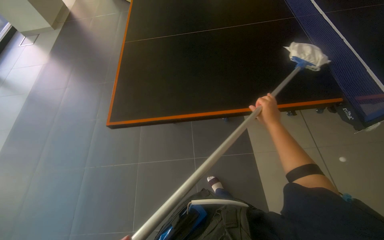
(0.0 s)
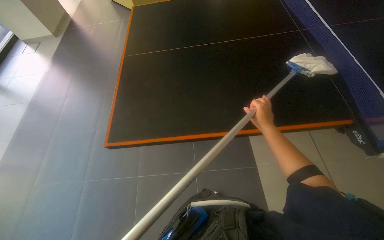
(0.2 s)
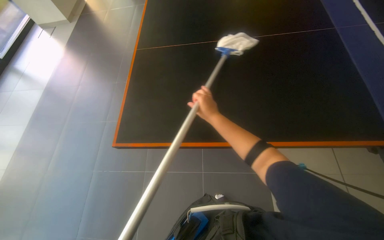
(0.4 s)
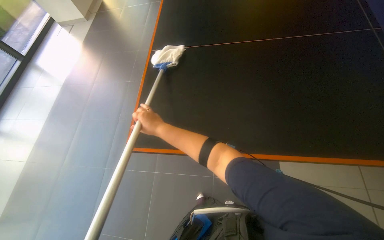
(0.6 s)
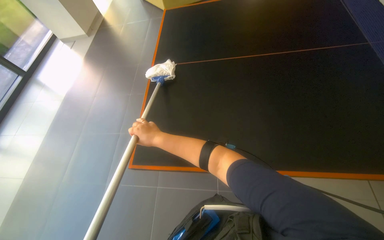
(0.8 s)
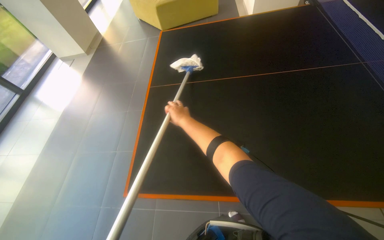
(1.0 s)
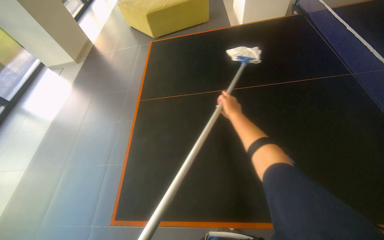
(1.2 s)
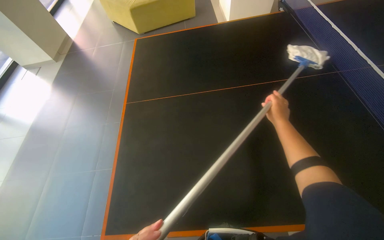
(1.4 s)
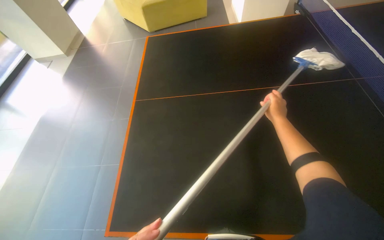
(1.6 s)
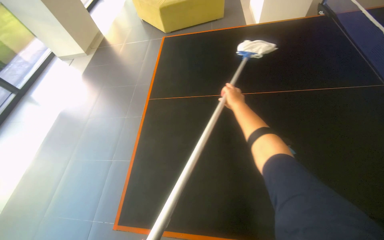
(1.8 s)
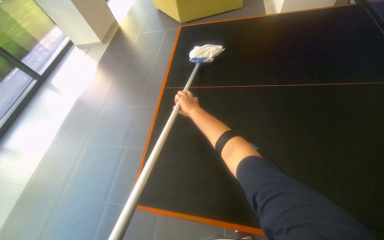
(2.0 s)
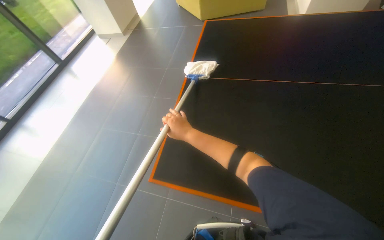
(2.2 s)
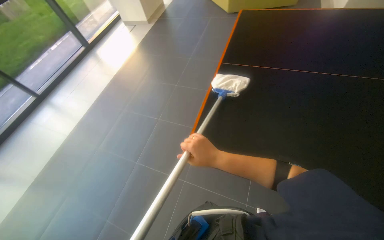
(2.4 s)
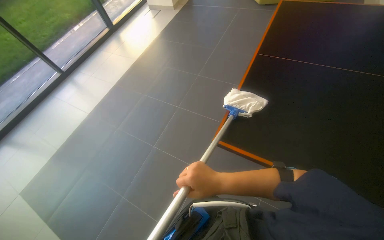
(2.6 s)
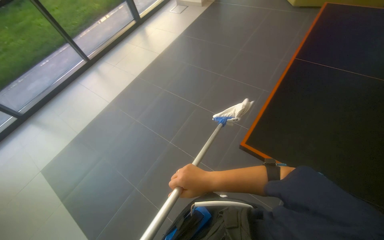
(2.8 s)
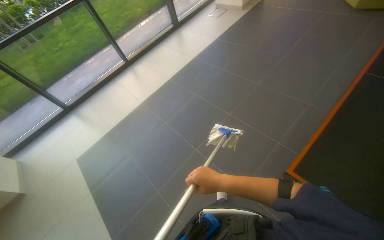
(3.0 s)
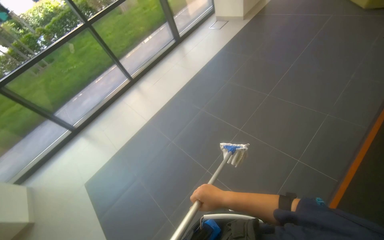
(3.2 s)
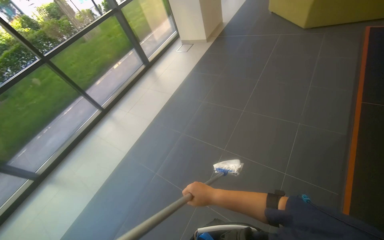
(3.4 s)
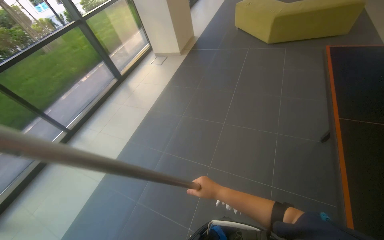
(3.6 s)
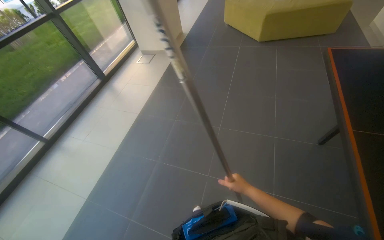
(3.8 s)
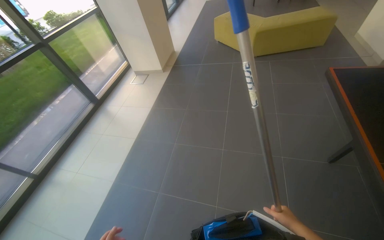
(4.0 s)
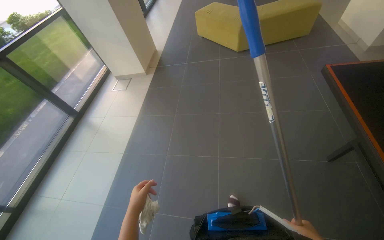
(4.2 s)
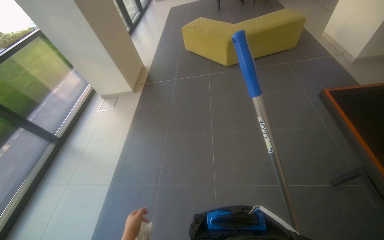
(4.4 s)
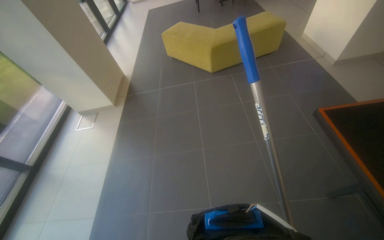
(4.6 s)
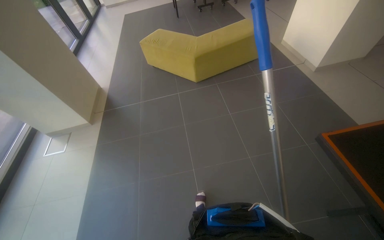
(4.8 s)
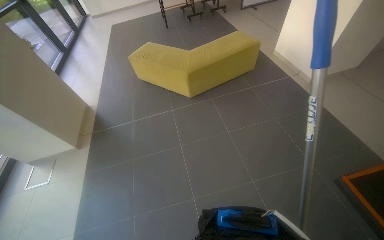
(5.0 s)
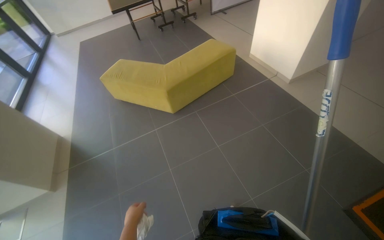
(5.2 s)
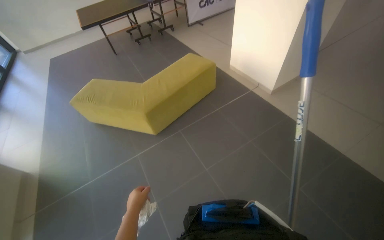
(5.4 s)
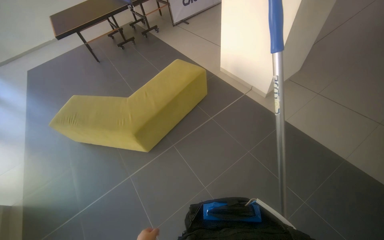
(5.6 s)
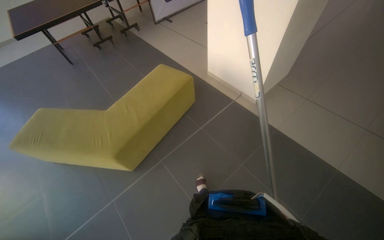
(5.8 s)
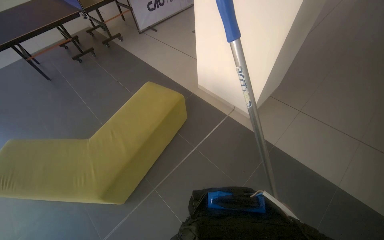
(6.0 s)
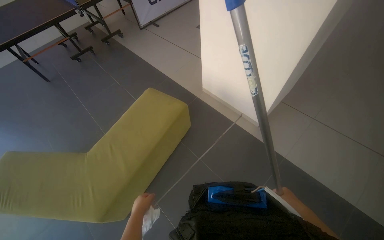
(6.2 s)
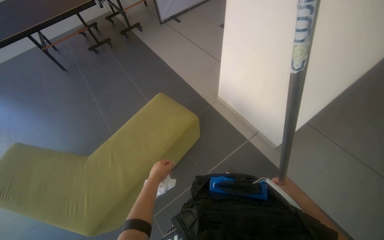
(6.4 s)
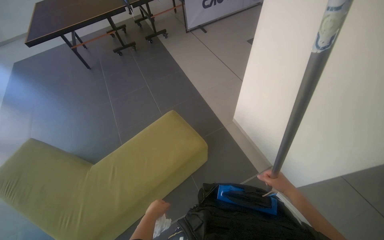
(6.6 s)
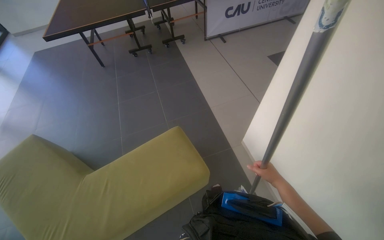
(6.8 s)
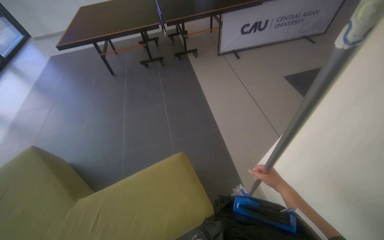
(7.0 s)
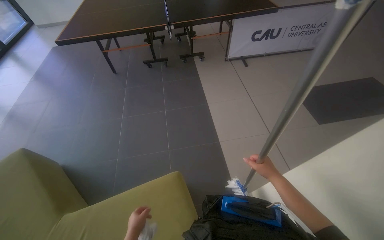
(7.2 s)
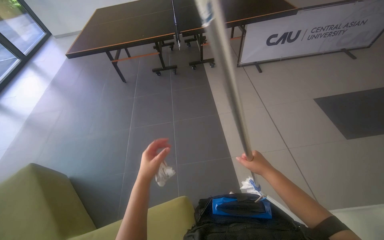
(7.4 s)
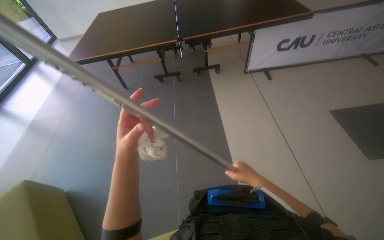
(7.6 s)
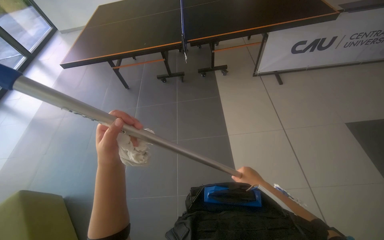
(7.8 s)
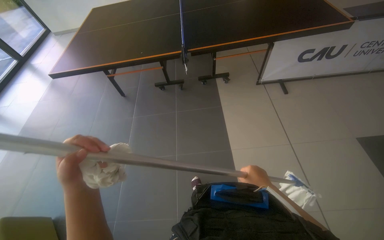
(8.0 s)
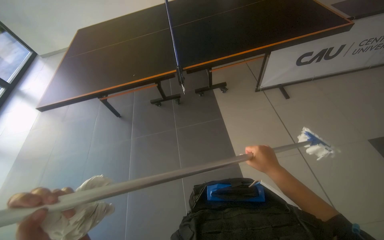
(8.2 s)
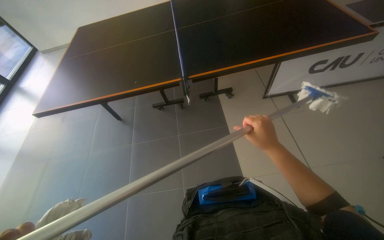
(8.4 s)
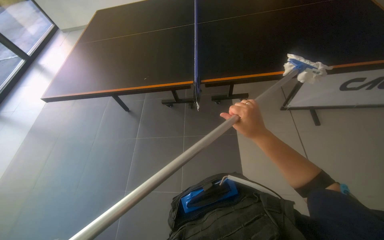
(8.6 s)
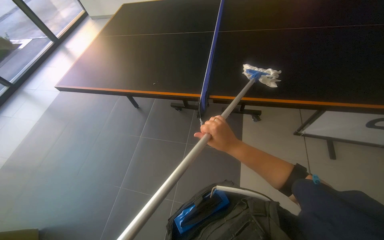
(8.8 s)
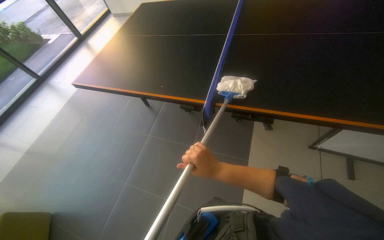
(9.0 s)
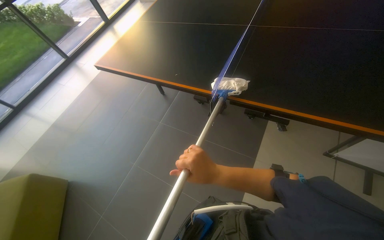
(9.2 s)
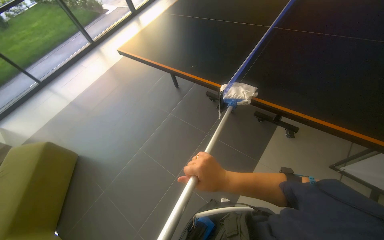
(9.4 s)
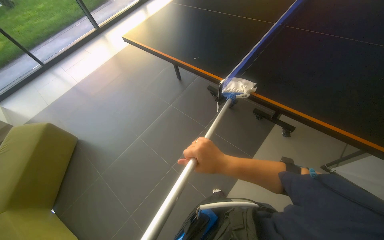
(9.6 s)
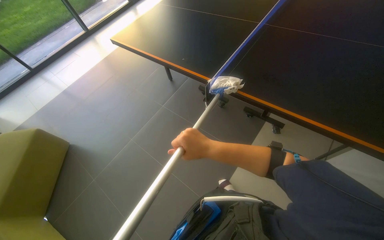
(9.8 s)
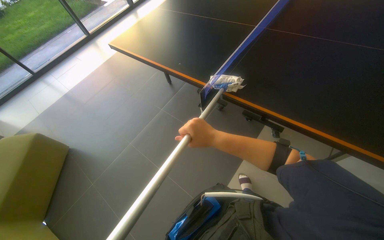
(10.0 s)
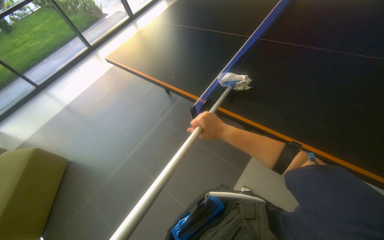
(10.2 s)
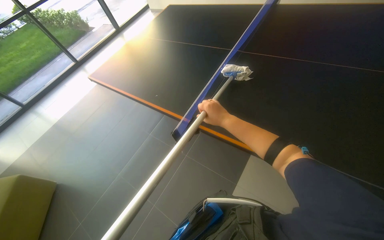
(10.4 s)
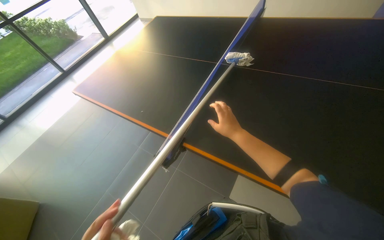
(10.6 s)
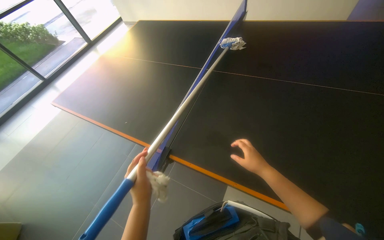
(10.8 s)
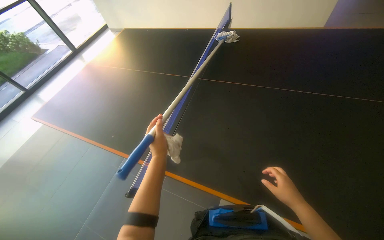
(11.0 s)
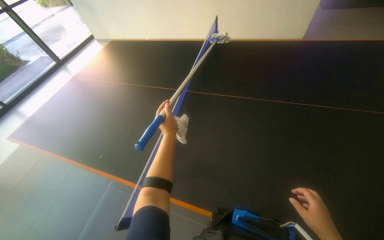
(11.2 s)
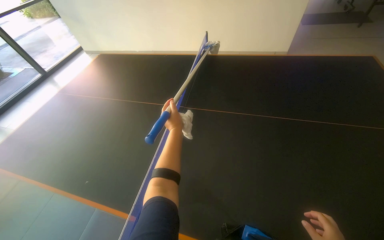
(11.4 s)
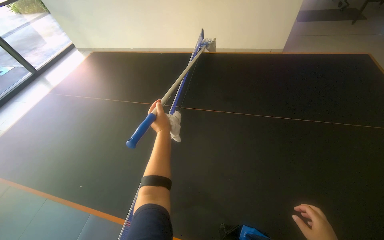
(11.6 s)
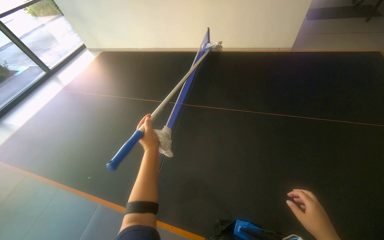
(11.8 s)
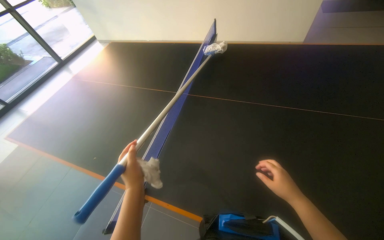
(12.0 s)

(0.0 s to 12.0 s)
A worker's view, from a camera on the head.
Job: wiping surfaces.
The whole recording: Wiping the ping-pong table. The worker wipes the surface of the ping-pong table with a mop.
0.0 s - 1.6 s: The wearer moves approximately 50 cm.
1.6 s - 3.0 s: The wearer moves some 50 cm. The head turns to the left by some 50 degrees.
3.0 s - 4.4 s: The camera travels about 1 m. The wearer looks about 40 degrees further to the right. The view tilts some 15 degrees upward.
4.4 s - 6.0 s: The head travels some 2 m. The wearer's head swings some 50 degrees to the right.
6.0 s - 7.6 s: The camera travels about 1.5 m. The head rotates roughly 40 degrees to the left.
7.6 s - 9.0 s: The camera travels approximately 1 m. The wearer looks roughly 25 degrees further to the left.
9.0 s - 10.4 s: The right hand heads up the picture, covering approximately 20 cm.

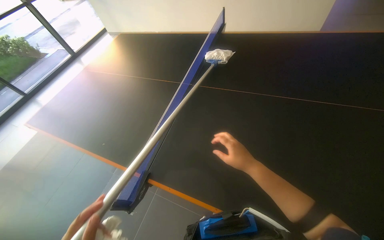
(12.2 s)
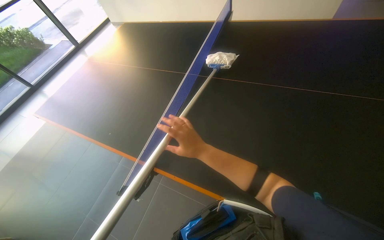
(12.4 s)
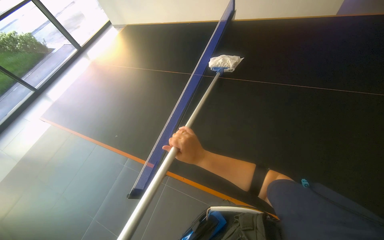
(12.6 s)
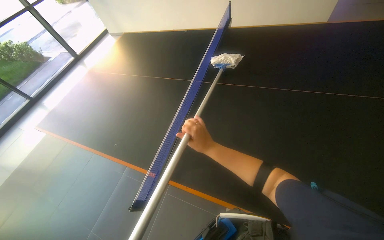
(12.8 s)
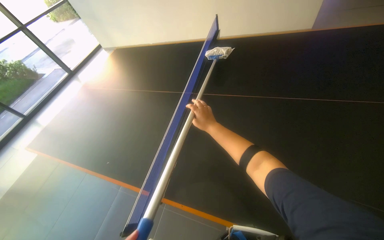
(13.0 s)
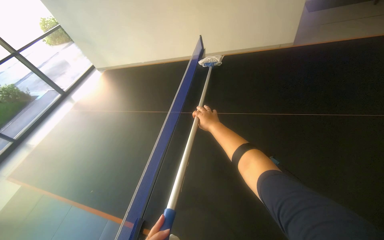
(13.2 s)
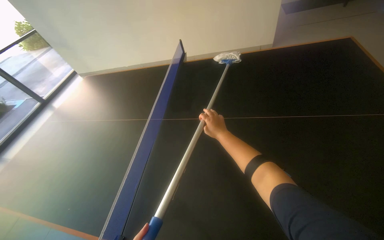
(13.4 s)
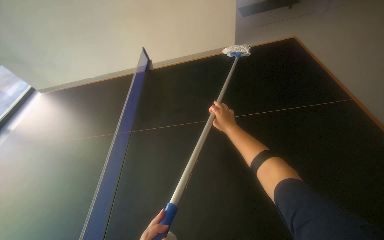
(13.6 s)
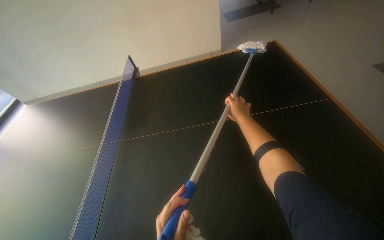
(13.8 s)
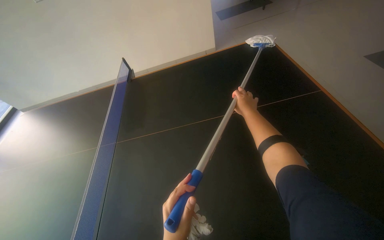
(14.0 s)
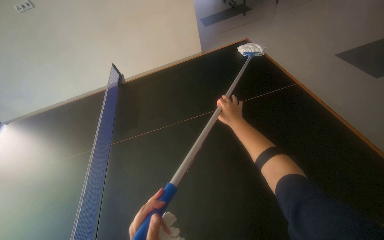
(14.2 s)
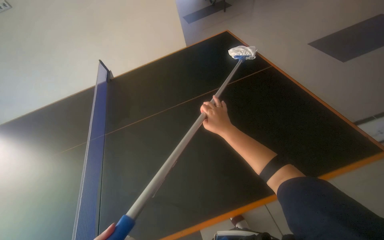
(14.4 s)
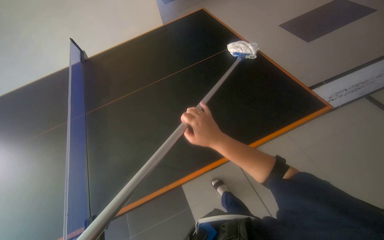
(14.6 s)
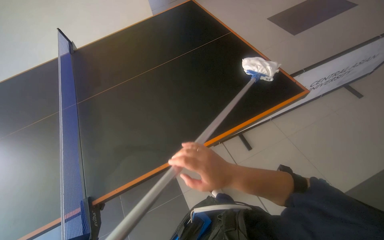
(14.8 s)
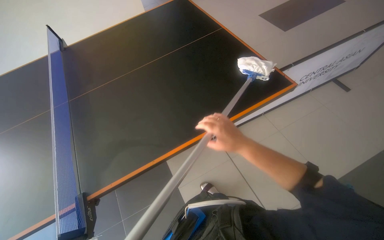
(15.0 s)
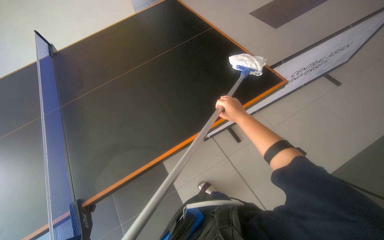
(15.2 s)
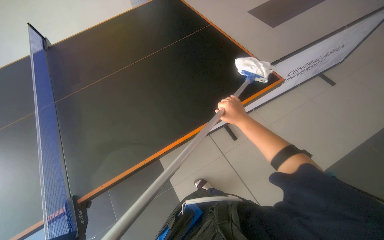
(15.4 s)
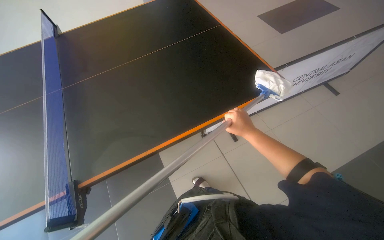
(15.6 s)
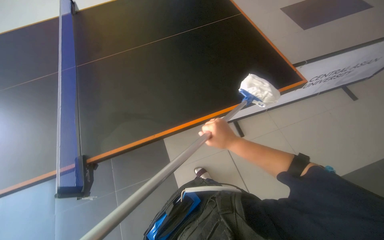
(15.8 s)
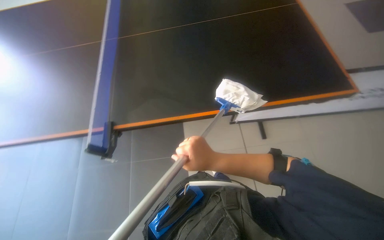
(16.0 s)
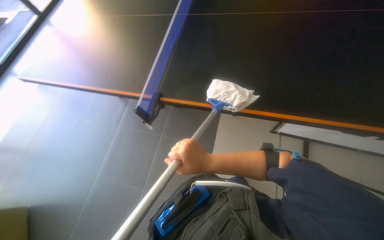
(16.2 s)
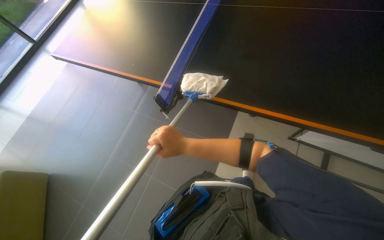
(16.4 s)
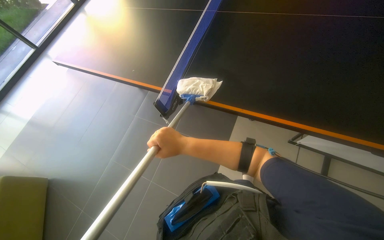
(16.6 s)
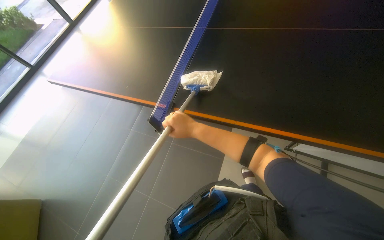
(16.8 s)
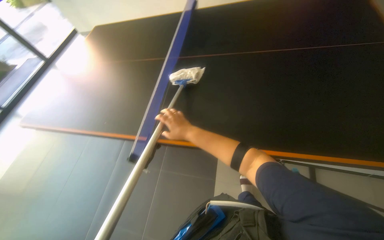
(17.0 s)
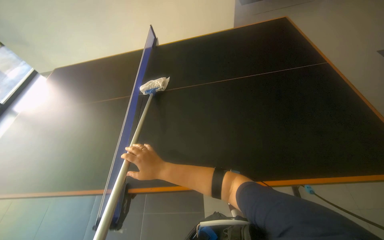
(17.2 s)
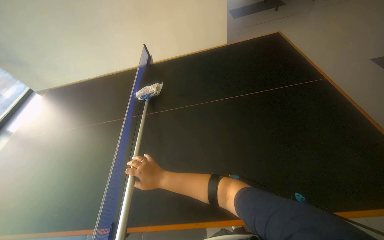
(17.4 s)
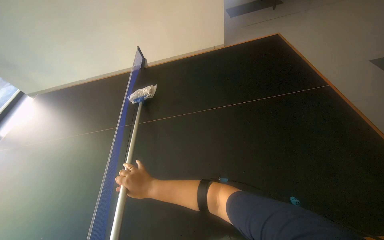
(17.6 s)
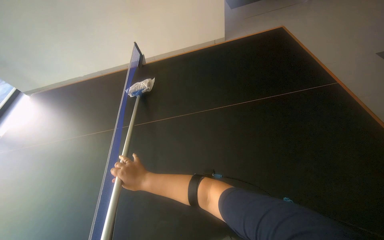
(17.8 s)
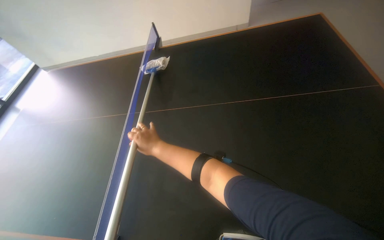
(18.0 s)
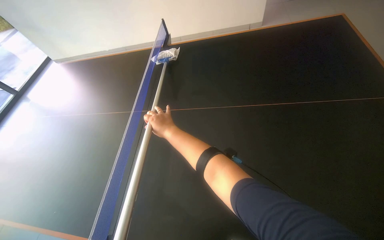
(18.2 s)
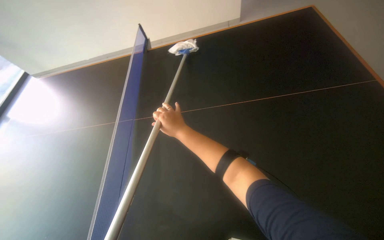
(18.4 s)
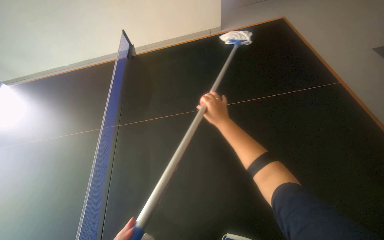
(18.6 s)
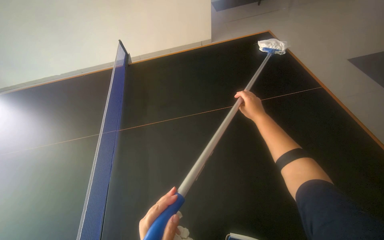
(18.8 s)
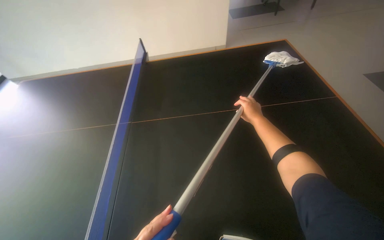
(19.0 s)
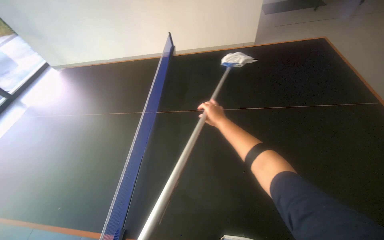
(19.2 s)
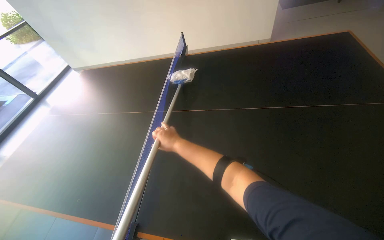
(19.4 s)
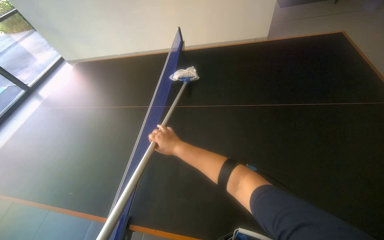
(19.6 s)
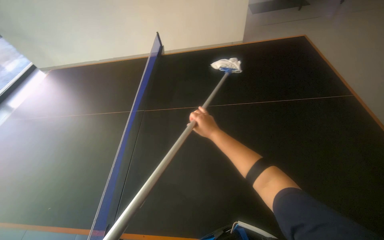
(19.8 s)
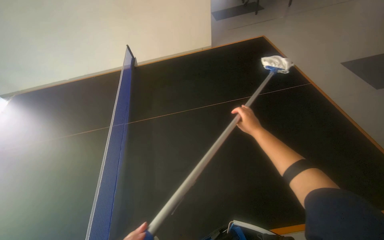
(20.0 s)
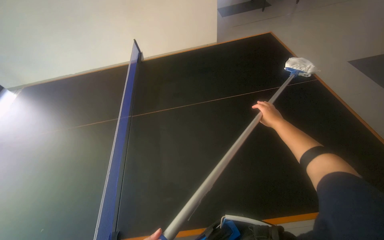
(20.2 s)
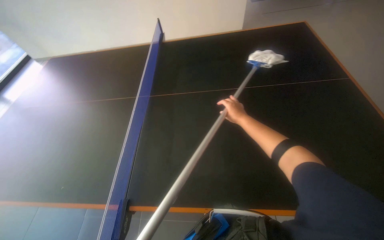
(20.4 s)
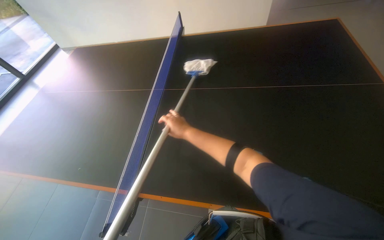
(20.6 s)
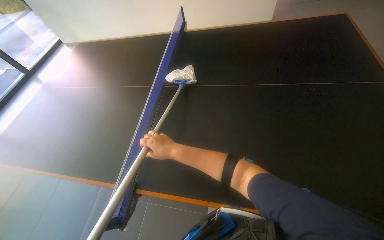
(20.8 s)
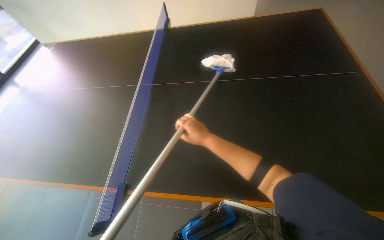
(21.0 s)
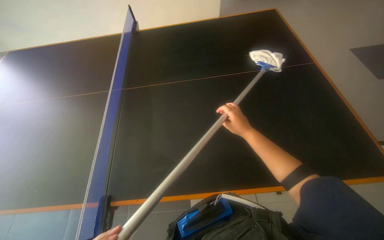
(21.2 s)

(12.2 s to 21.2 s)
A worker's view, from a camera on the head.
Job: wiping surfaces.
The whole recording: Wiping the ping-pong table. The worker wipes the surface of the ping-pong table with a mop.
12.2 s - 13.8 s: The wearer's head swings some 20 degrees to the right. The right hand heads up the picture, covering approximately 25 cm, and travels to the left and back again, roughly 20 cm each way.
13.8 s - 15.2 s: The right hand reaches roughly 5 cm nearer to the camera, then returns.
15.2 s - 16.6 s: The wearer looks about 45 degrees further to the left.
18.2 s - 19.8 s: The right hand goes left and right, about 30 cm each way, reversing 2 times.
19.8 s - 21.2 s: The right hand moves left and right over approximately 35 cm, changing direction 2 times.
